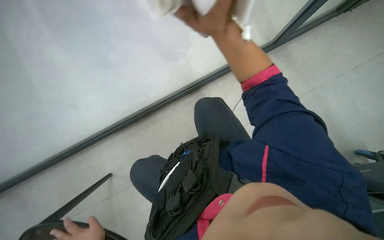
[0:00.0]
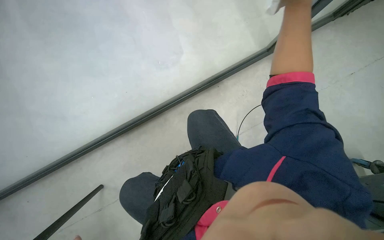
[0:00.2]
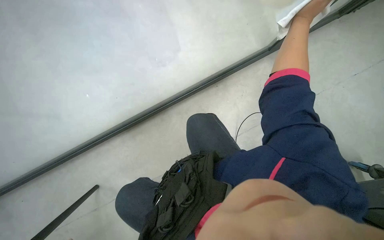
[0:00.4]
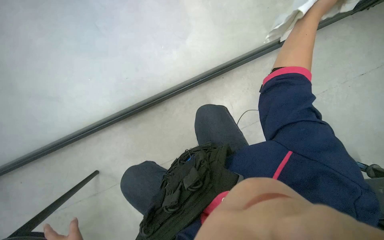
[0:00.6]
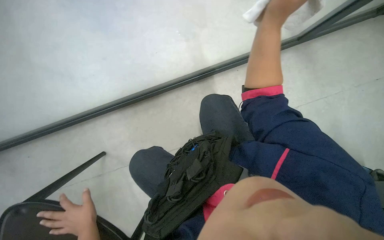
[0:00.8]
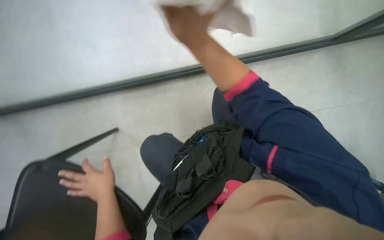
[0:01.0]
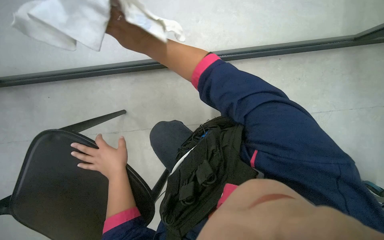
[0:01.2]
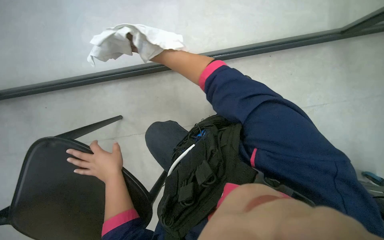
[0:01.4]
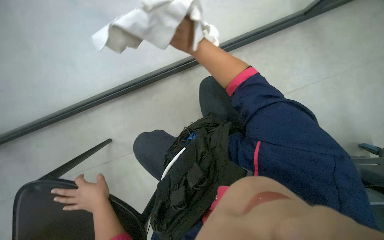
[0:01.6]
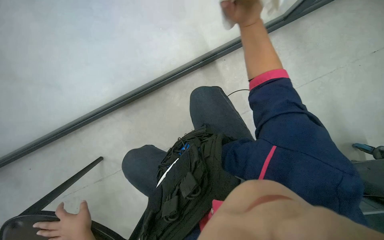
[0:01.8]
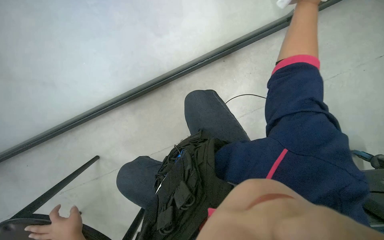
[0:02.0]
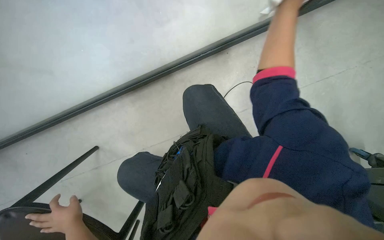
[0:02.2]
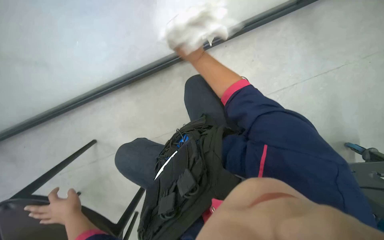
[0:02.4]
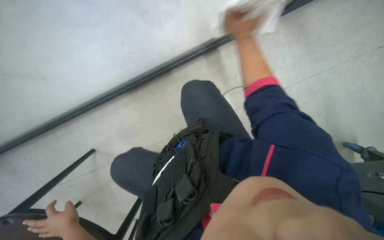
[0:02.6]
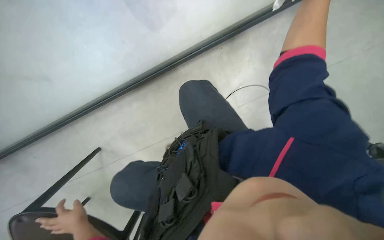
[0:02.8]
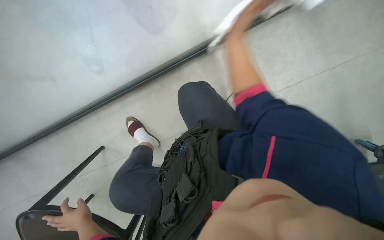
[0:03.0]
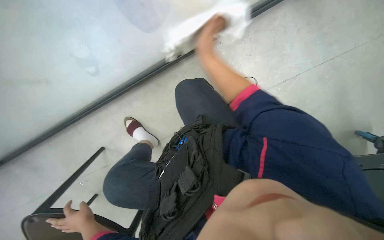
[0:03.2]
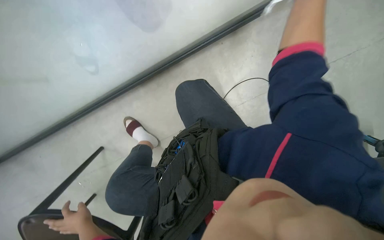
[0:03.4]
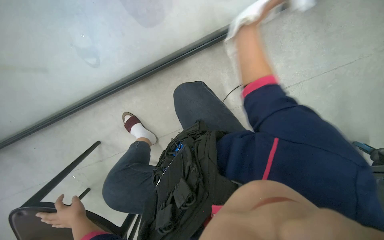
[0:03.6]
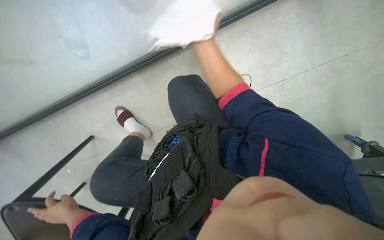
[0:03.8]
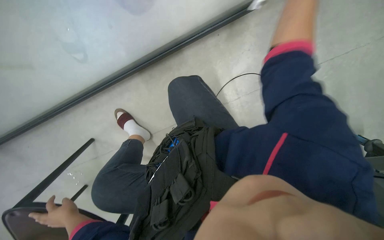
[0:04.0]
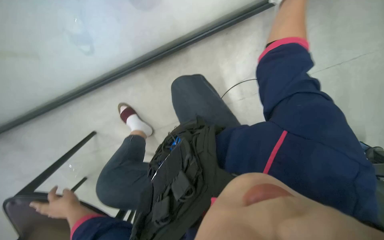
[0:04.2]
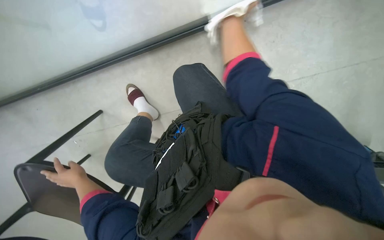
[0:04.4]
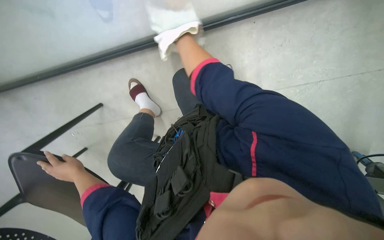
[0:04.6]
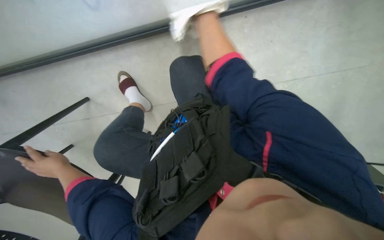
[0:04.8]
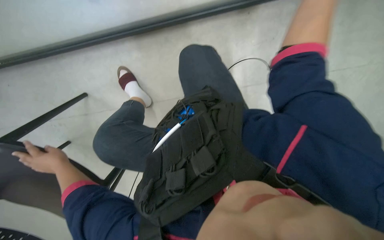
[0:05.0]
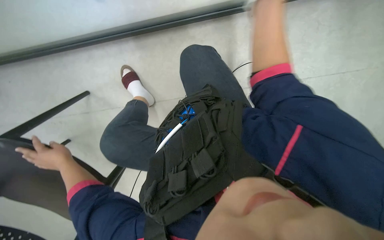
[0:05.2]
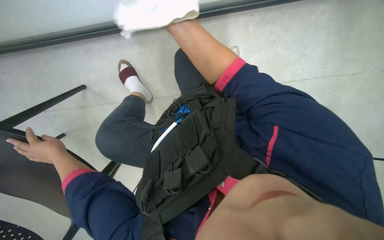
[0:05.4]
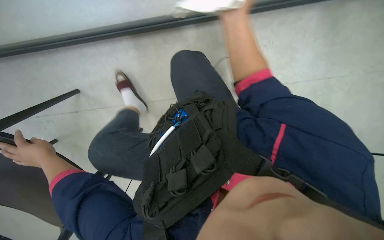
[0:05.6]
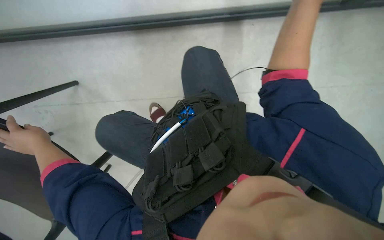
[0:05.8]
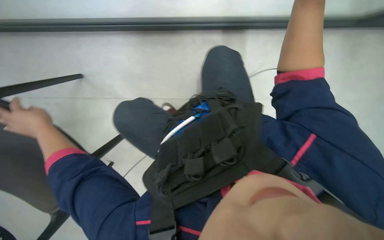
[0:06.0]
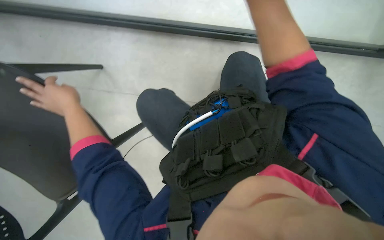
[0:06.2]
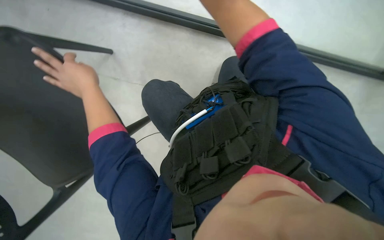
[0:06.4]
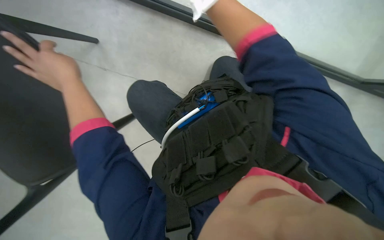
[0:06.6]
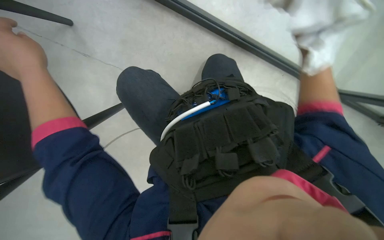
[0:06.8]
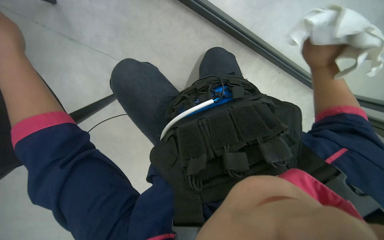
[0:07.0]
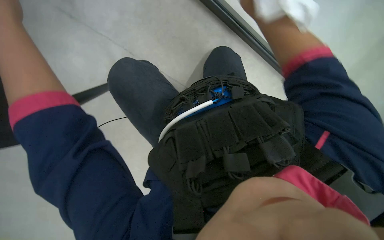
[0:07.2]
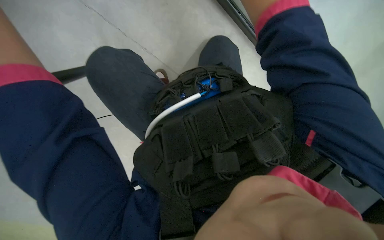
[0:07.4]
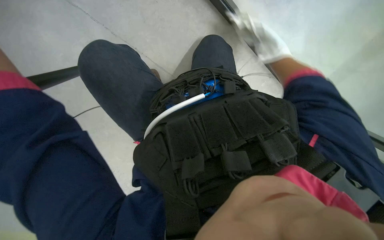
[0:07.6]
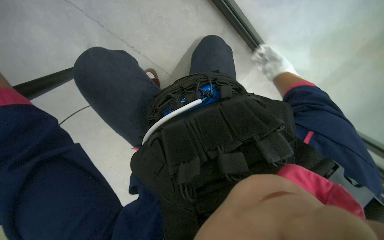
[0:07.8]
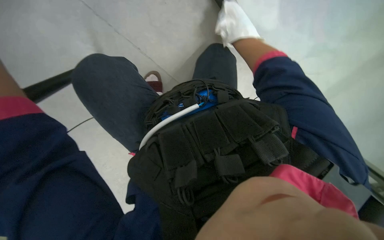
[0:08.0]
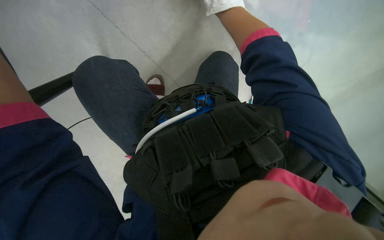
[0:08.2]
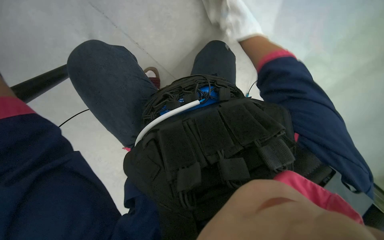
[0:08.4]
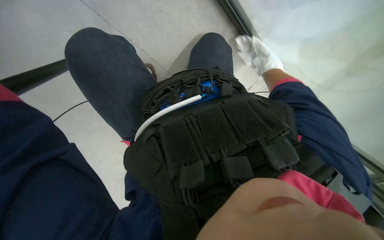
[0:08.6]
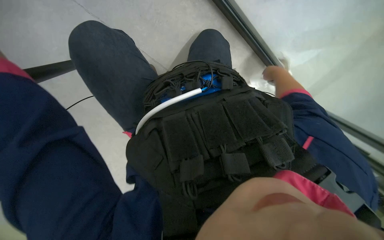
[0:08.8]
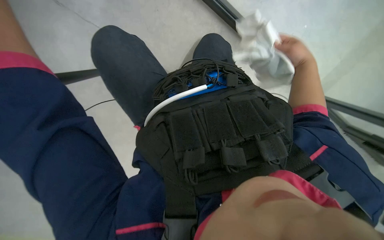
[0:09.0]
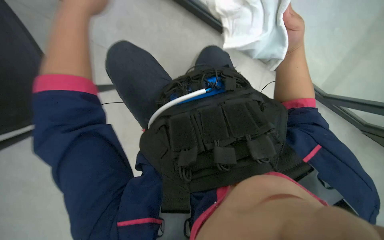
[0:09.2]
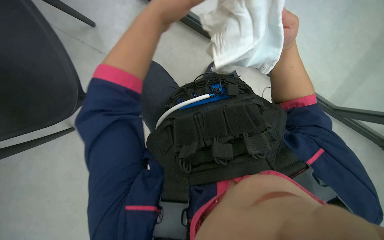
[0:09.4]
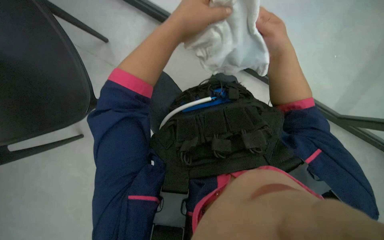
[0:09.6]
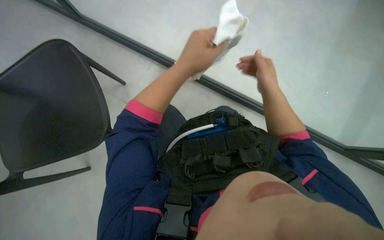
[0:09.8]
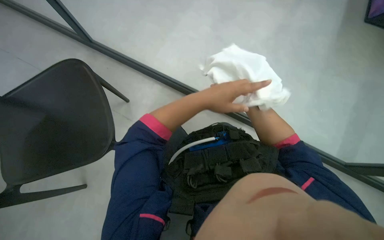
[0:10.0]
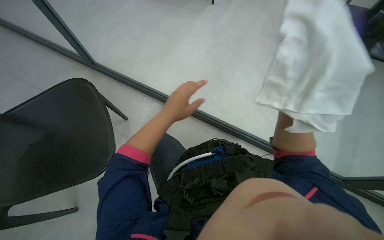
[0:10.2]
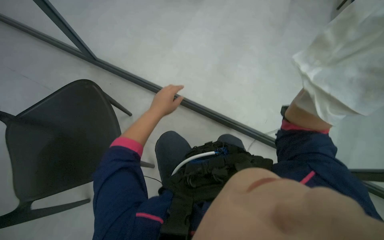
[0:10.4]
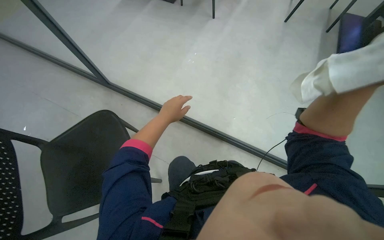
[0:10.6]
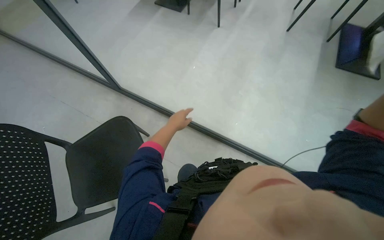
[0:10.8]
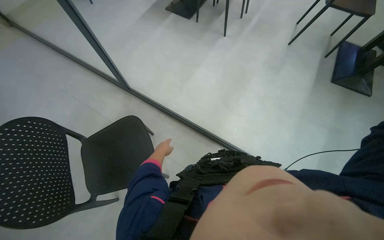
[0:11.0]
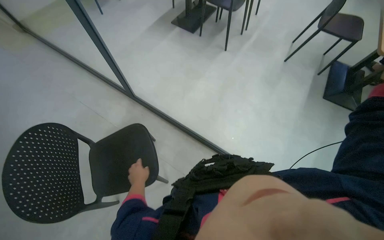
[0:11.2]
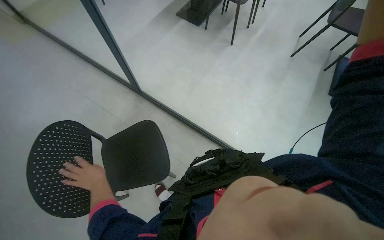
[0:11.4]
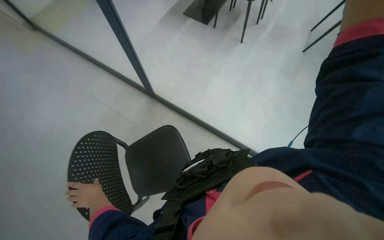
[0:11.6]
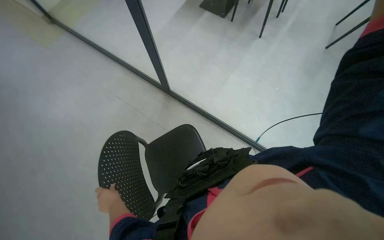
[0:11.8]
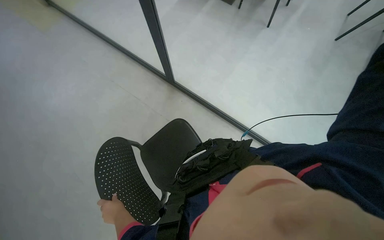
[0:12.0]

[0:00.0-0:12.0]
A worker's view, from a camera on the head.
Job: wiping surfaces.
The whole recording: Wiping glass partition. The worker wipes the glass partition with a white cloth.
0:00.0 to 0:01.6: The camera pitches downward, by roughly 15 degrees.
0:09.0 to 0:10.4: The wearer looks some 40 degrees further upward.

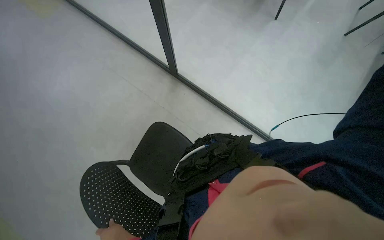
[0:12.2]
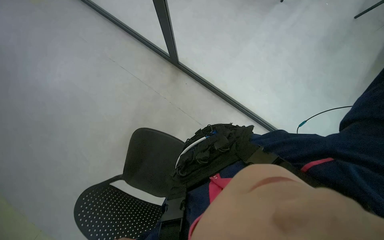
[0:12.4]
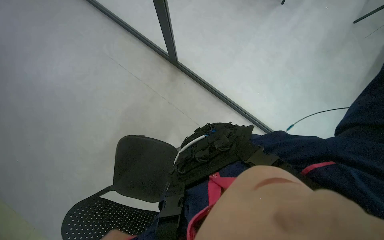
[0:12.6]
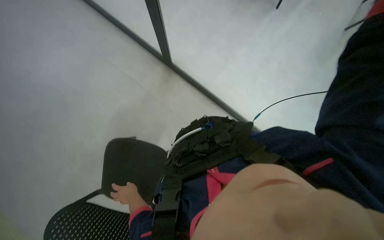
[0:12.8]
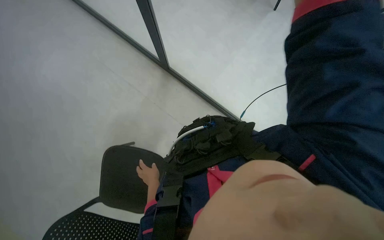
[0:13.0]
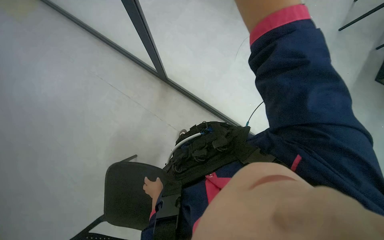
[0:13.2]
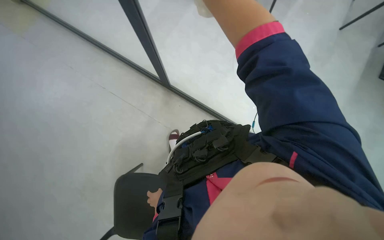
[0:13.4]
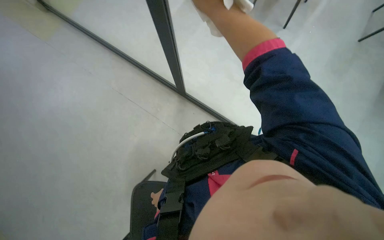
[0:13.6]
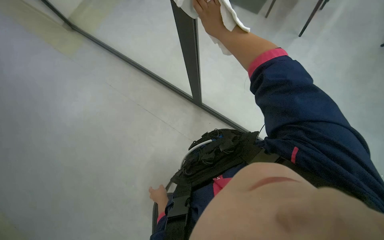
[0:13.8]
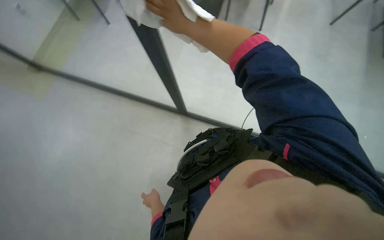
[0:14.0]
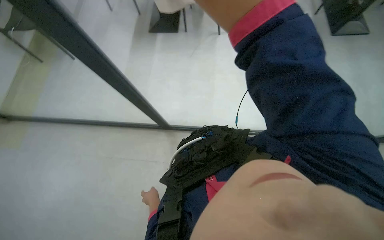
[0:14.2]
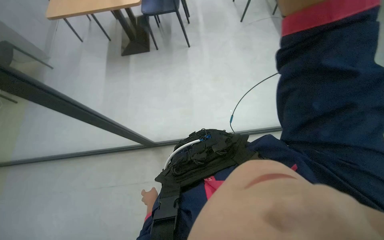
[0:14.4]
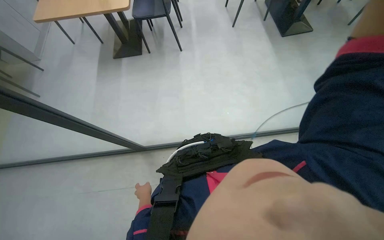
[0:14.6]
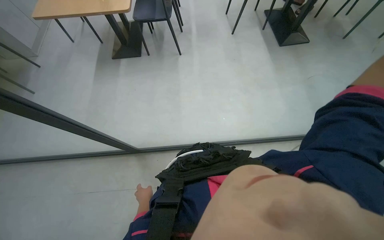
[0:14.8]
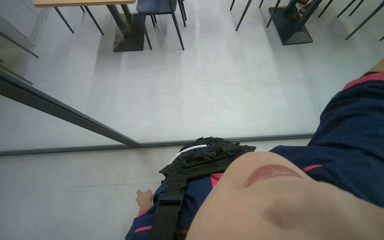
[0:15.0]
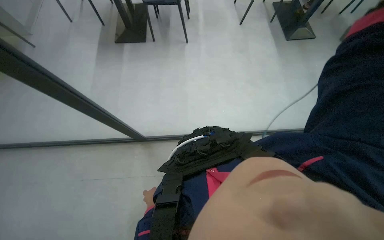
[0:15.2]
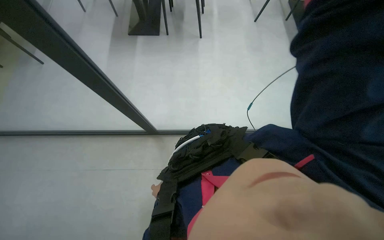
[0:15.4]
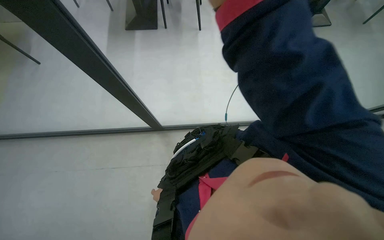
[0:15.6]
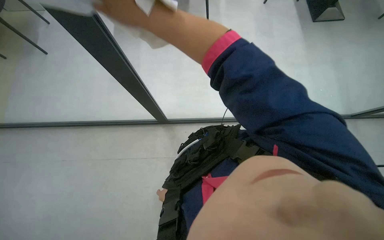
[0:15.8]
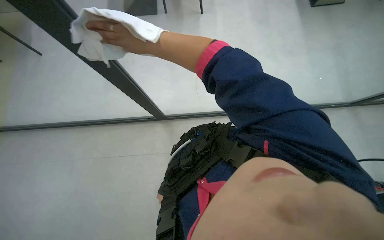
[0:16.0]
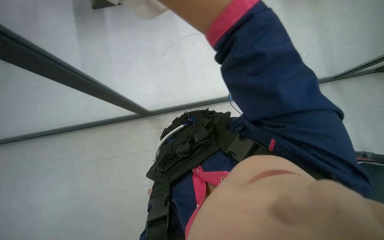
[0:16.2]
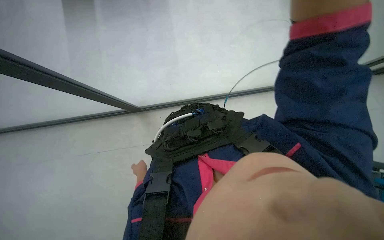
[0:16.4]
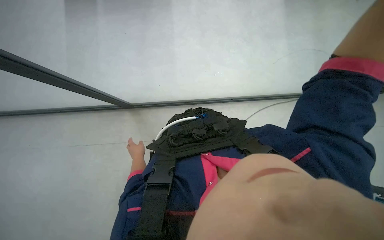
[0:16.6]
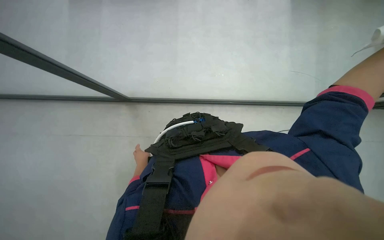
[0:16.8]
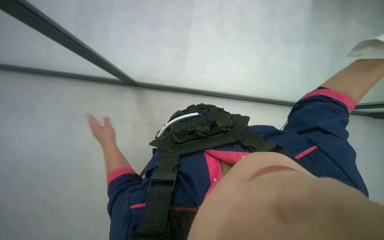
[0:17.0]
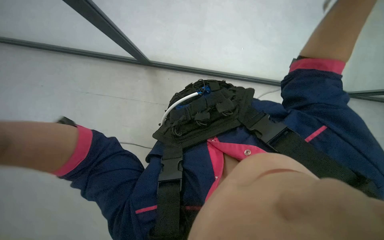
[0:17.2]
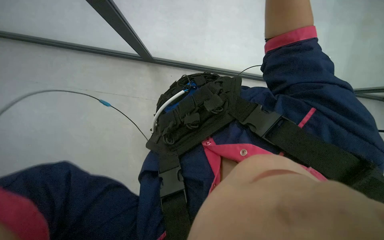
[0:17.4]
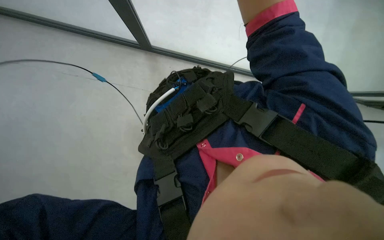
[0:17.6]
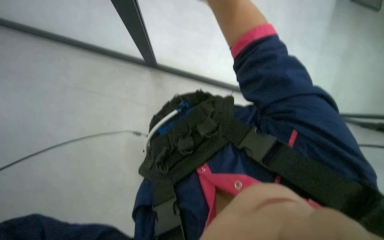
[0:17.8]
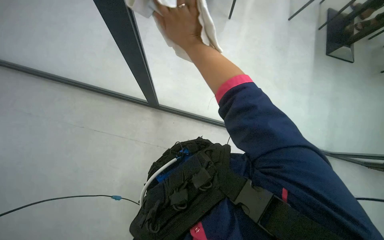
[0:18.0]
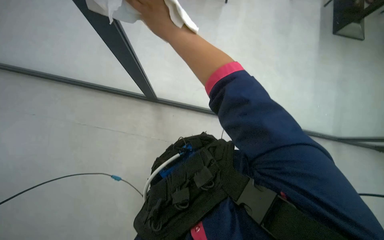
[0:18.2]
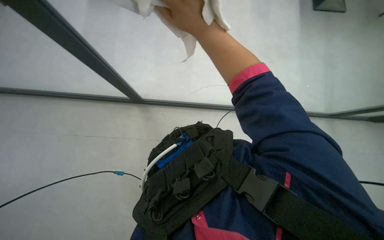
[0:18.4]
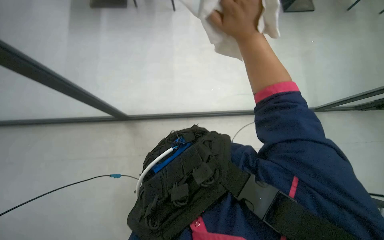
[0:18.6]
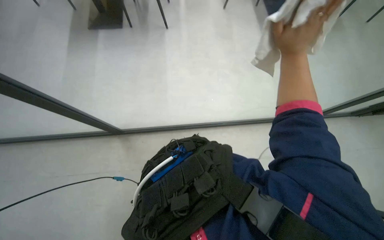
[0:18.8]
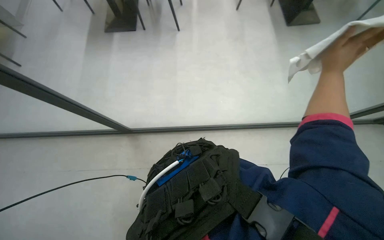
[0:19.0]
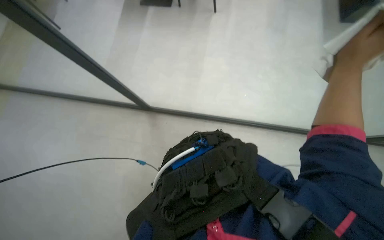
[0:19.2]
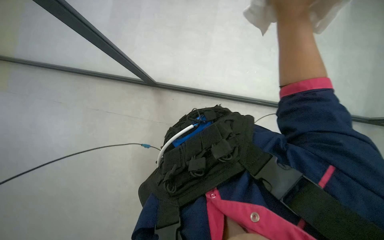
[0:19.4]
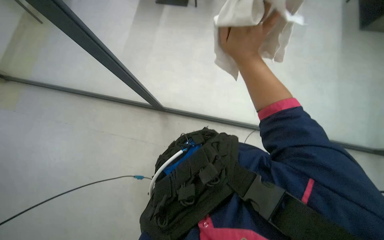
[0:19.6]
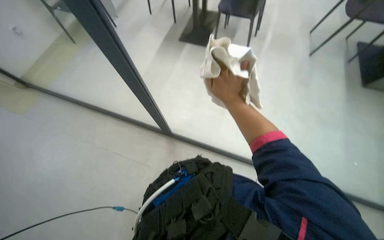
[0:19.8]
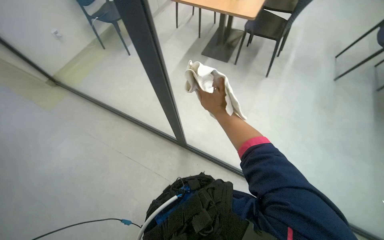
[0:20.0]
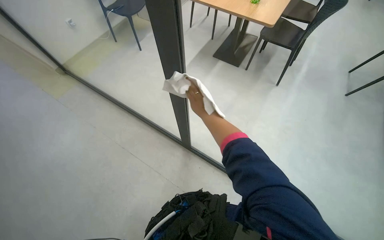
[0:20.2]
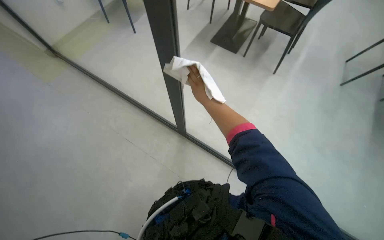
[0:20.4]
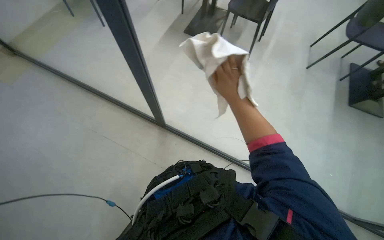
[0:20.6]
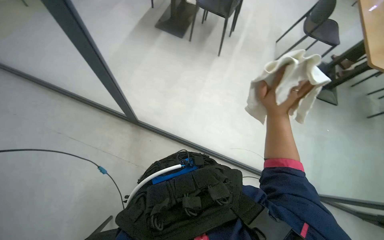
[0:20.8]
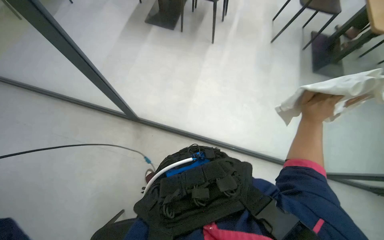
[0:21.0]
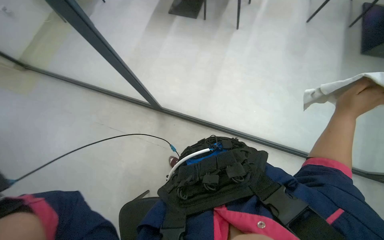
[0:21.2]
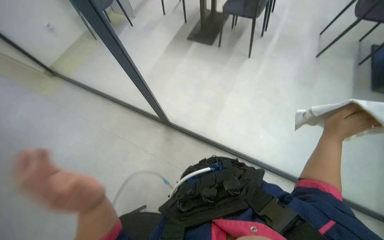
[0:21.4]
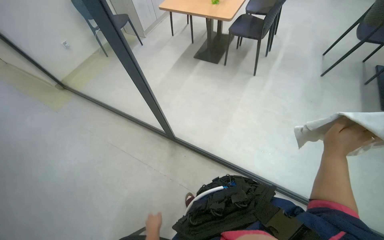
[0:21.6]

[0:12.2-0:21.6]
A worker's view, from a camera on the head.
Job: wiping surfaces.
The whole recording: Wiping glass partition. The worker wipes the glass partition with a white cloth.
0:12.2 to 0:13.8: The view tips upward by roughly 15 degrees.
0:17.0 to 0:18.4: The scene rotates counterclockwise by about 35 degrees.
0:18.4 to 0:20.0: The camera pitches upward, by about 15 degrees. The right hand heads farther from the camera, covering about 10 cm, and goes to the right and returns, approximately 35 cm each way.
